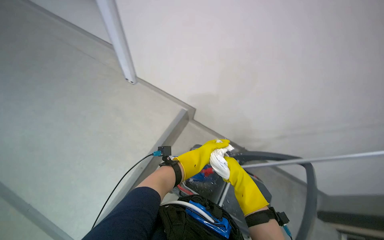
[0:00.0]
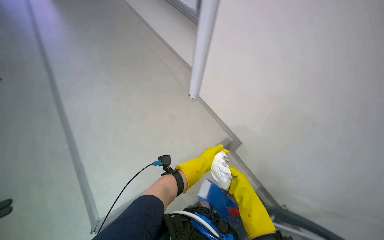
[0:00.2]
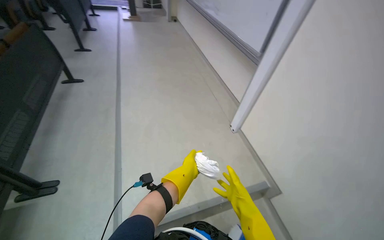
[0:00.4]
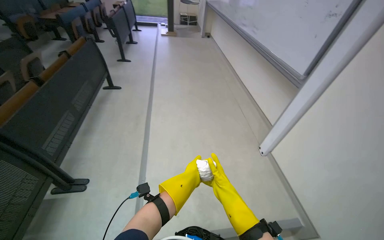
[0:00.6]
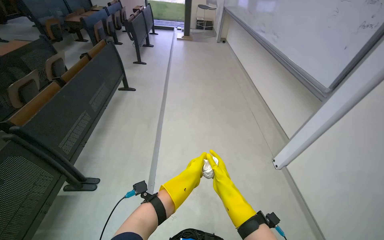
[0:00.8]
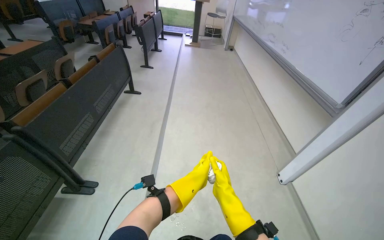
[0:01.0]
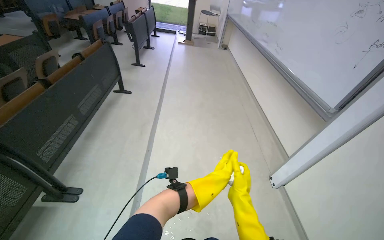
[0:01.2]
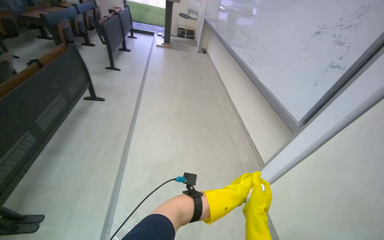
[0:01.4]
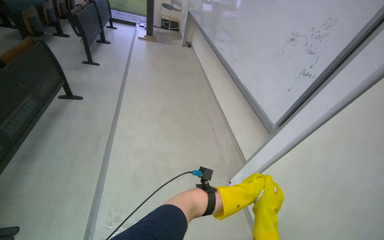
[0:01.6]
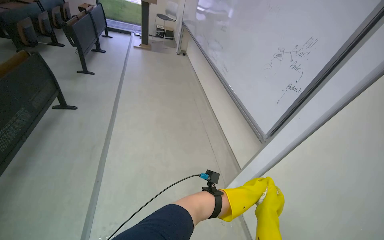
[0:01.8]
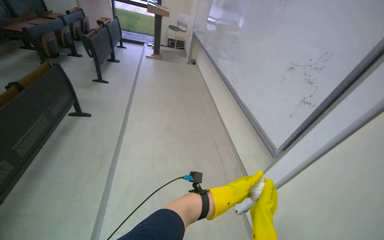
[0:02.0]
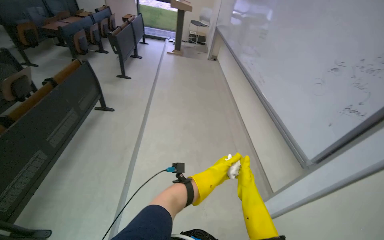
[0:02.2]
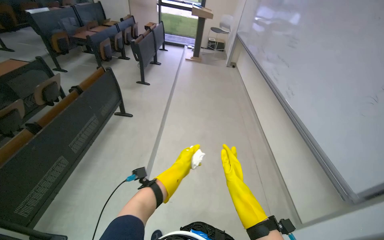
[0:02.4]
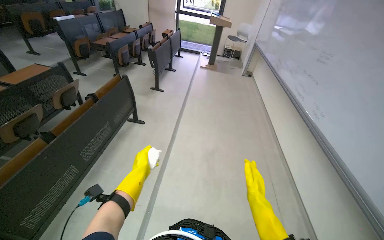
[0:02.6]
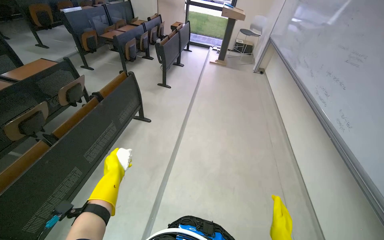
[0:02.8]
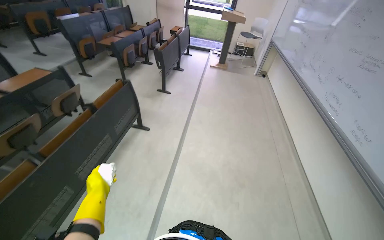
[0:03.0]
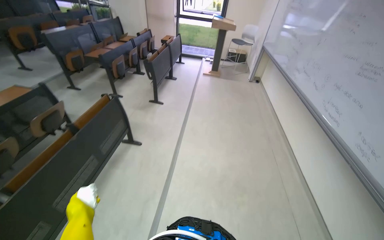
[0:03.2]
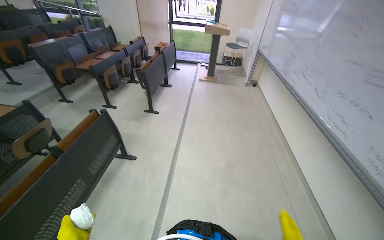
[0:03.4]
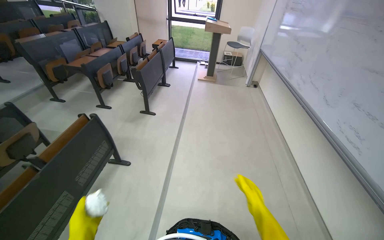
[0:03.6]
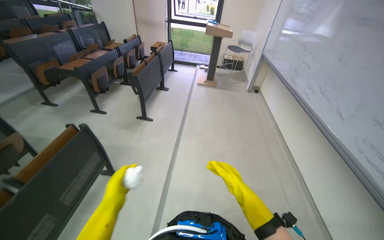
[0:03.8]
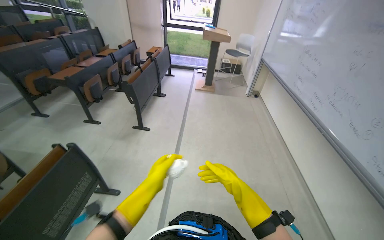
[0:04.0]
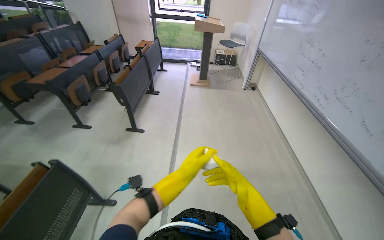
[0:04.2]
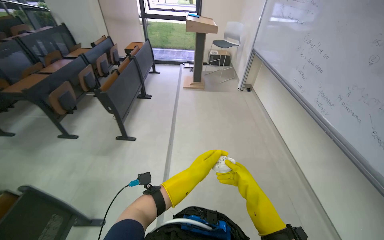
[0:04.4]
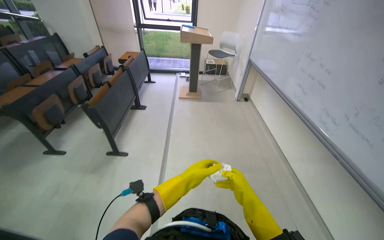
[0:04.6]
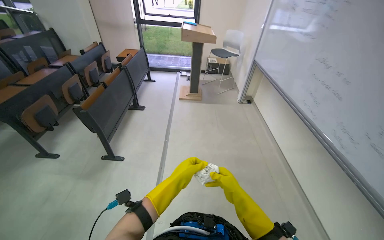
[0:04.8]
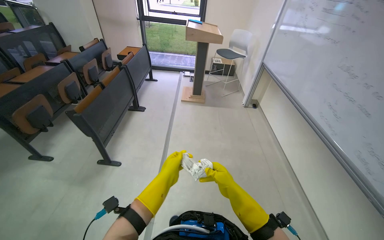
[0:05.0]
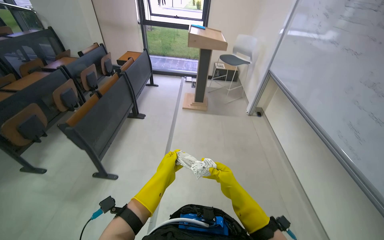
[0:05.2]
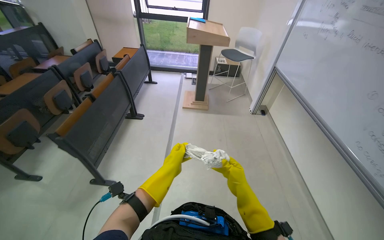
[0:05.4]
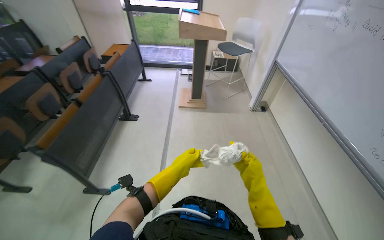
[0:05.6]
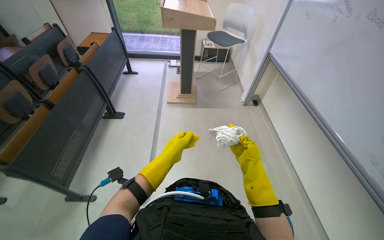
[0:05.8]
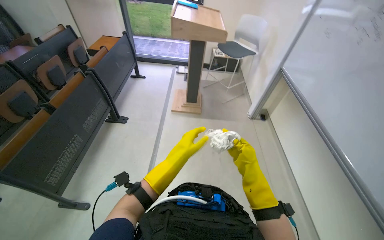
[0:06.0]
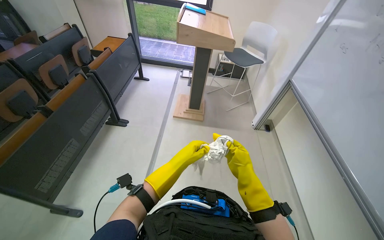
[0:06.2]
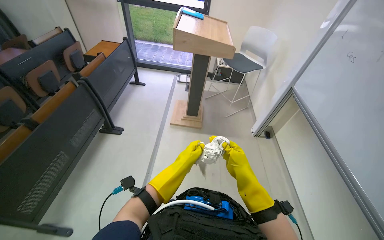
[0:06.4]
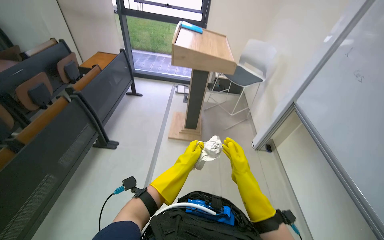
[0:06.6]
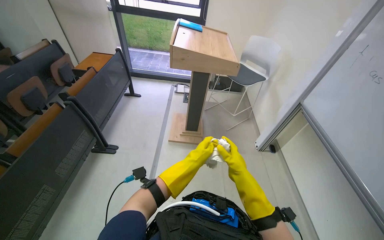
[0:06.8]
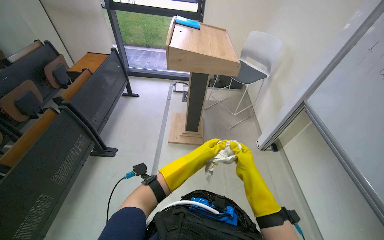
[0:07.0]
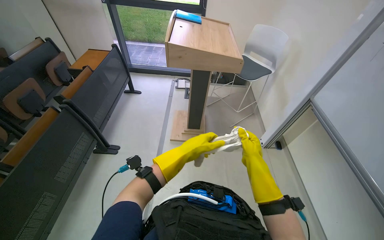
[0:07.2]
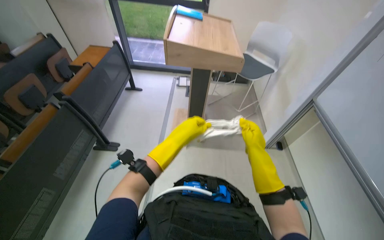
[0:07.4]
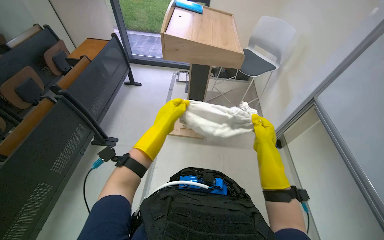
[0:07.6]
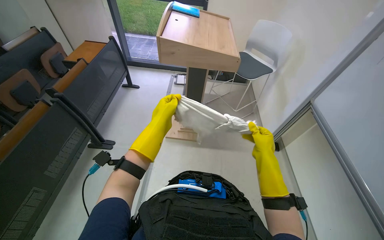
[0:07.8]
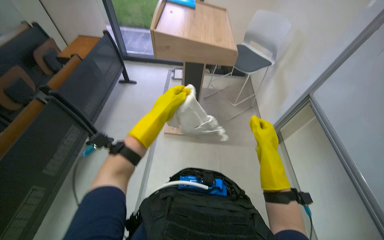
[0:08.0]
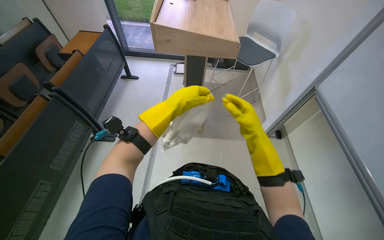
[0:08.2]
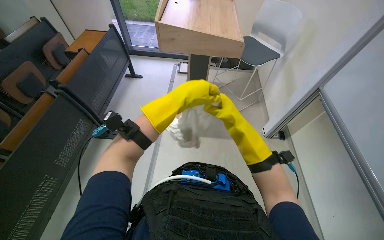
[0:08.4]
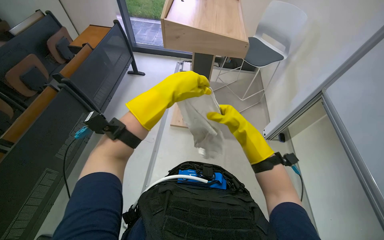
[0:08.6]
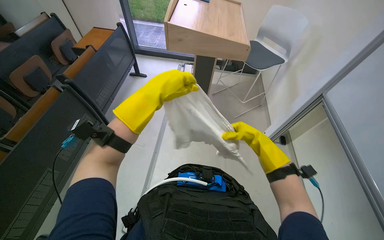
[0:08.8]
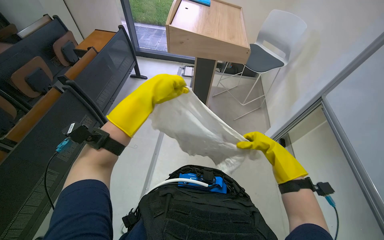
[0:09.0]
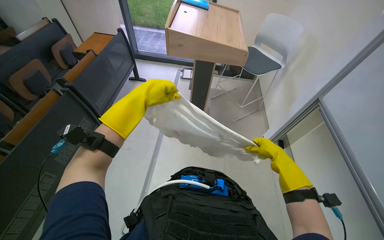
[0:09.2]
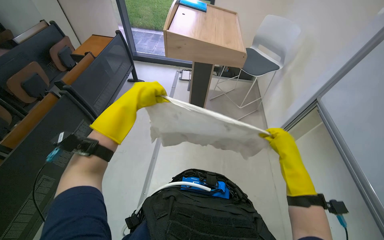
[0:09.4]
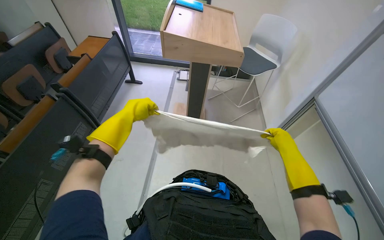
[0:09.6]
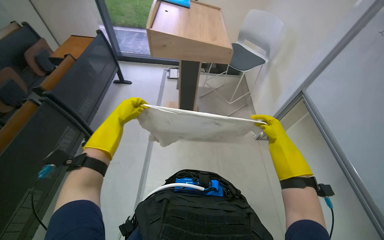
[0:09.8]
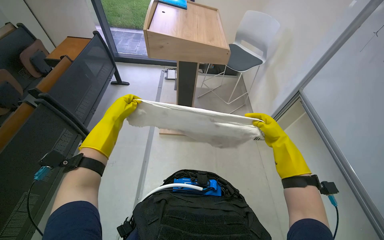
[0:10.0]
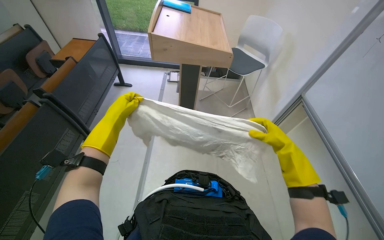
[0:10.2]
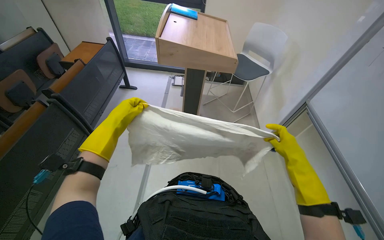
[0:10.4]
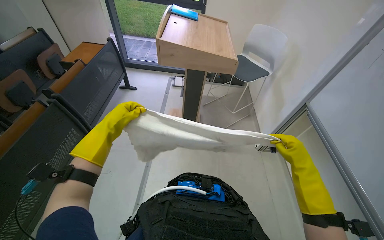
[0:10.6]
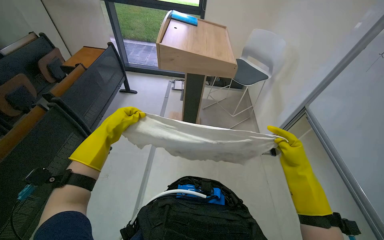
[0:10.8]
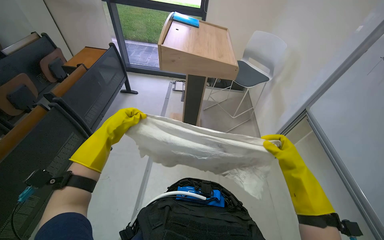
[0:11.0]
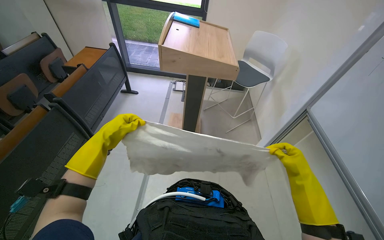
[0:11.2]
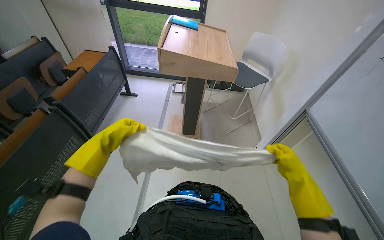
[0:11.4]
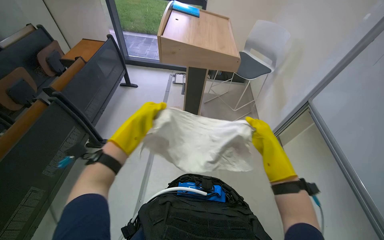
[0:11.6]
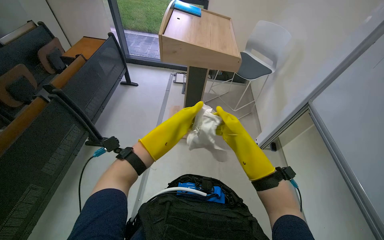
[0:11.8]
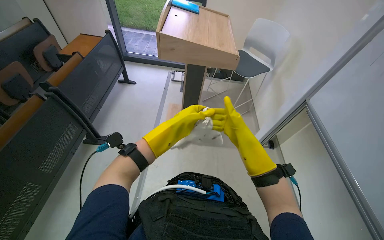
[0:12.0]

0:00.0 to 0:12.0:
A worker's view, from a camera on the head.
Job: wiping surfaces.
The whole recording: Wiping whiteboard surface. The worker wipes the whiteboard surface with a cloth, periodically re-wetting and wringing it.
0:01.6 to 0:03.0: The camera travels about 60 cm. The wearer looks about 25 degrees further to the left.
0:03.0 to 0:04.4: The camera is carried some 1 m.
0:04.4 to 0:06.0: The head travels about 1 m.
0:06.0 to 0:07.6: The camera travels some 50 cm.
0:07.6 to 0:09.0: The right hand is displaced to the right by about 10 cm. Meanwhile the left hand shifts some 10 cm up the picture.
0:09.0 to 0:10.4: The left hand shifts approximately 10 cm to the left.
0:10.4 to 0:12.0: The left hand heads to the right, covering roughly 15 cm. The right hand travels to the left by some 20 cm.

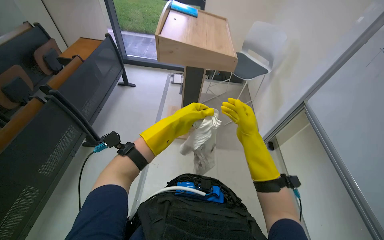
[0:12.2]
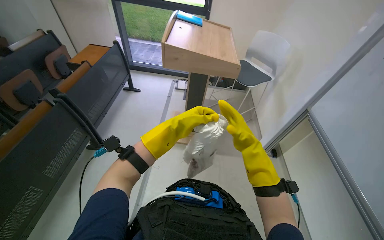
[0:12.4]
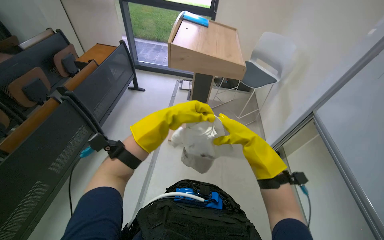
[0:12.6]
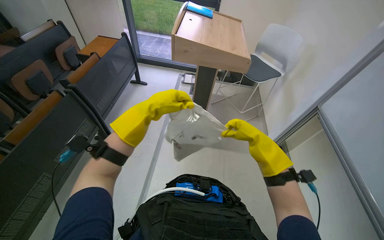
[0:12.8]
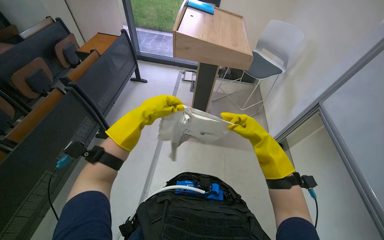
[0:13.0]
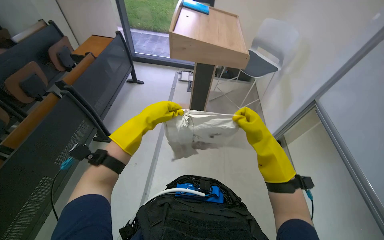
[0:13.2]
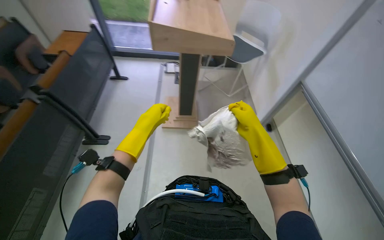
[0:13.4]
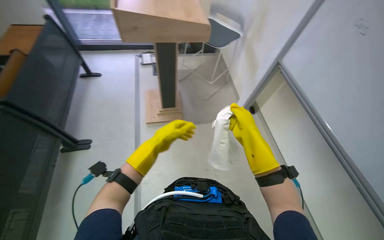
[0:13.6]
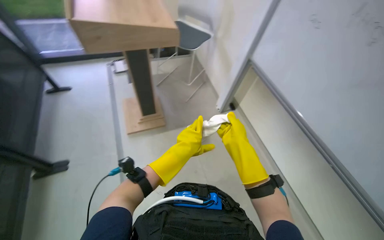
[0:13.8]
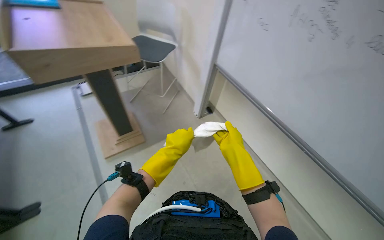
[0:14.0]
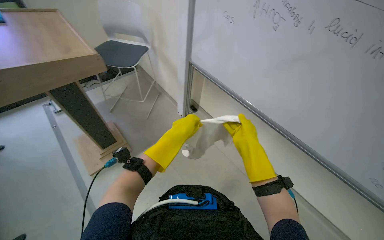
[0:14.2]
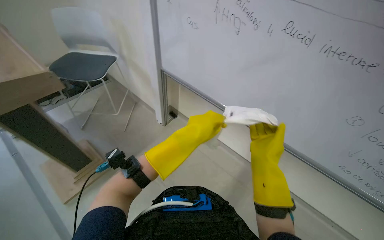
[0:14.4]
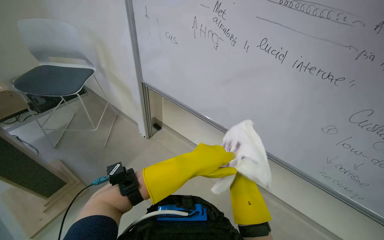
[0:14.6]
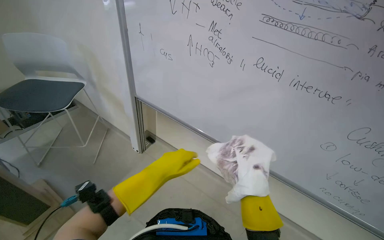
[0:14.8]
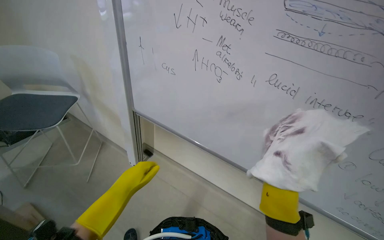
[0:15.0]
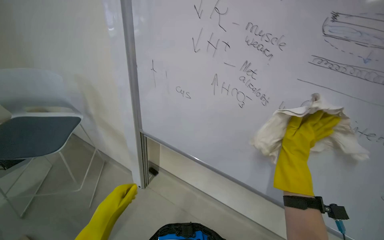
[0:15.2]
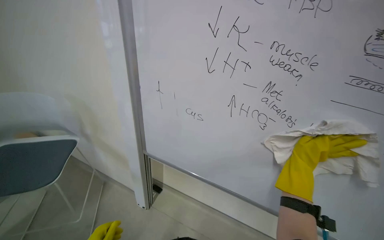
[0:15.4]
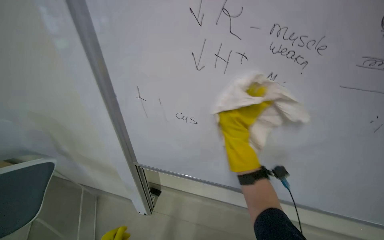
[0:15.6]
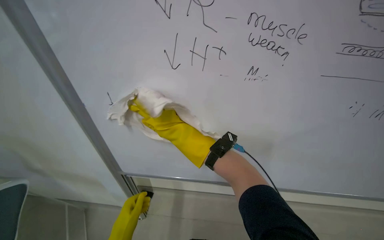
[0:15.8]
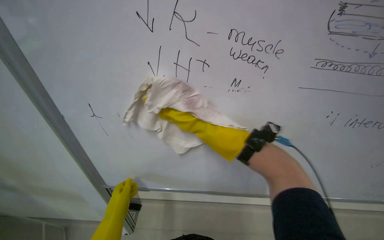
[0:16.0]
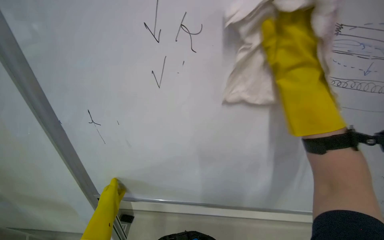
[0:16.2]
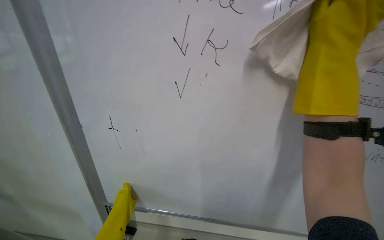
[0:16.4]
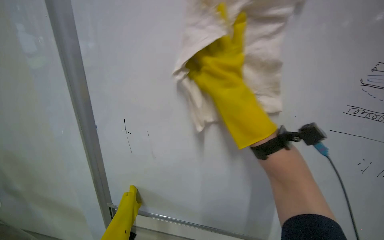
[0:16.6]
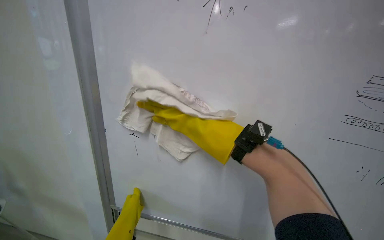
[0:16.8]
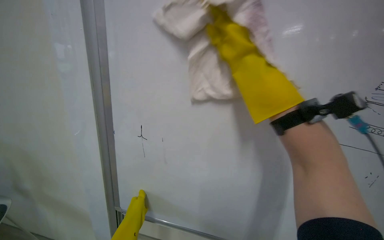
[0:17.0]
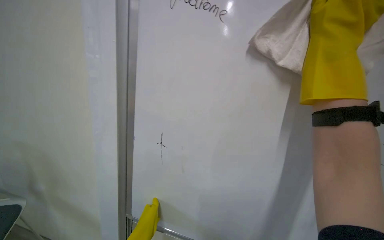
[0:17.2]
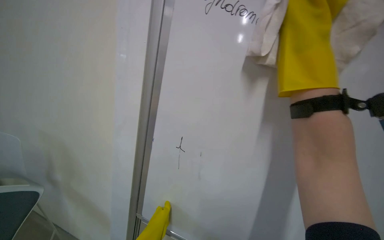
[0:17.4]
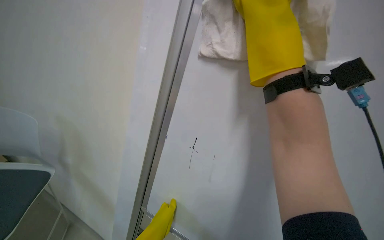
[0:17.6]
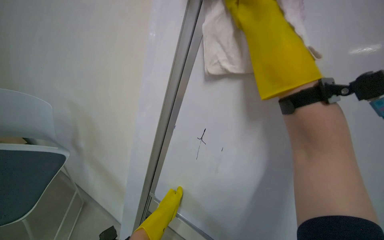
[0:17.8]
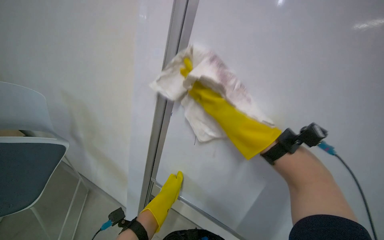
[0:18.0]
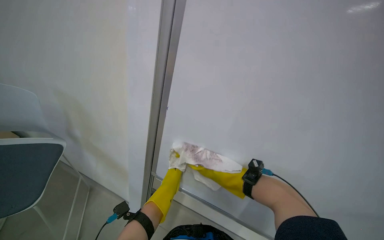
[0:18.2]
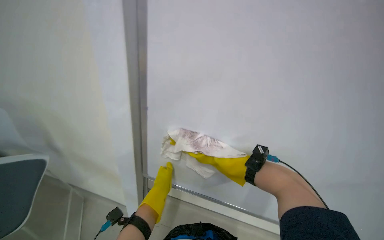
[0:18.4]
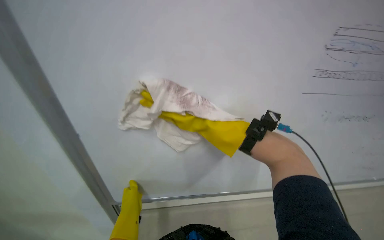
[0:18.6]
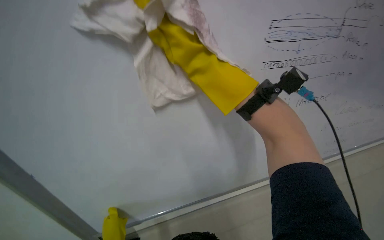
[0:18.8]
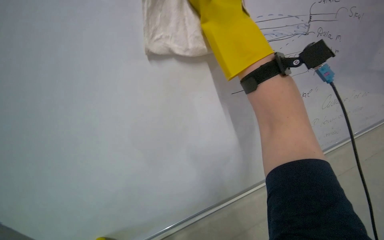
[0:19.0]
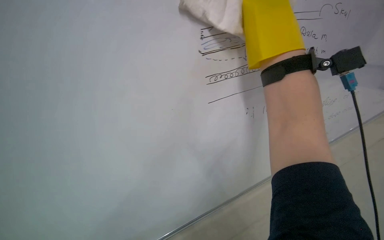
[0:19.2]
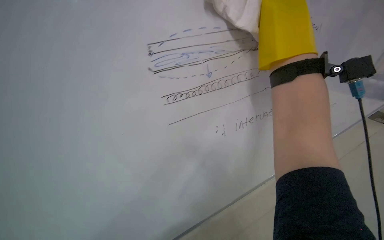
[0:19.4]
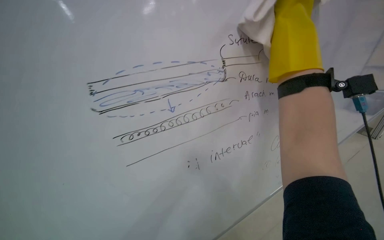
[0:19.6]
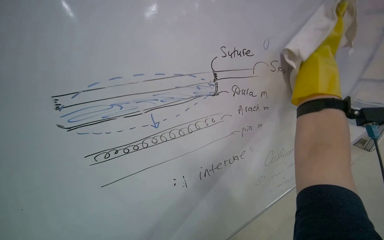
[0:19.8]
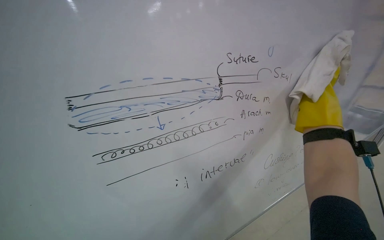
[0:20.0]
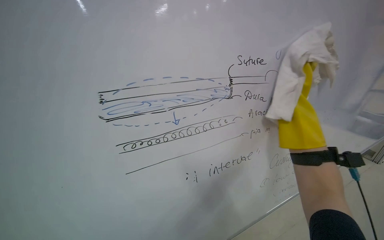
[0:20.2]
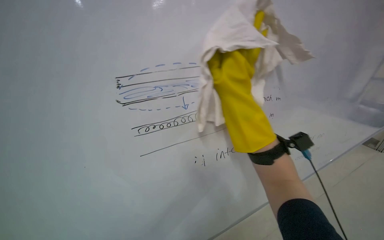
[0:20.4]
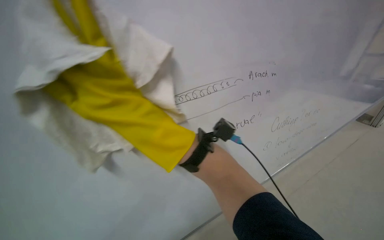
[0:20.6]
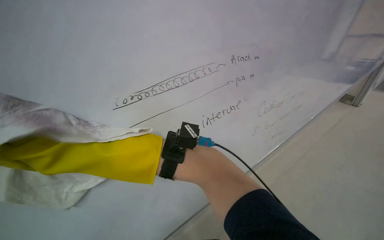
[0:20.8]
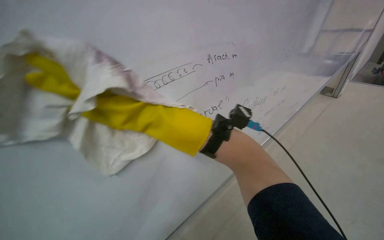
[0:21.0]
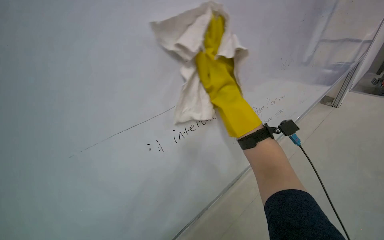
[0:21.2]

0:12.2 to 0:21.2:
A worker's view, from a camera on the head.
Job: wiping surfaces.
The whole recording: Wiping whiteboard surface. The worker wipes the whiteboard surface with a cloth, periodically re-wetting and wringing it.
0:12.2 to 0:13.8: The wearer looks about 25 degrees further to the right.
0:13.8 to 0:15.2: The head turns to the right by some 45 degrees. The view tilts approximately 20 degrees upward.
0:15.2 to 0:16.6: The wearer looks about 25 degrees further to the right.
0:18.2 to 0:19.8: The camera sweeps to the right, by roughly 30 degrees. The scene turns some 25 degrees clockwise in the picture.
0:19.8 to 0:21.2: The right hand moves to the left and farther from the camera, about 20 cm.
